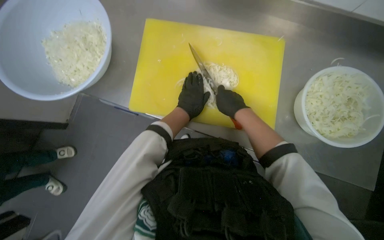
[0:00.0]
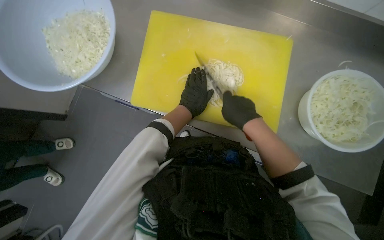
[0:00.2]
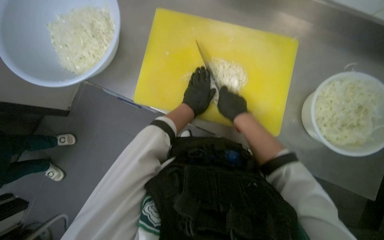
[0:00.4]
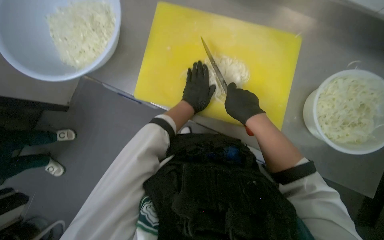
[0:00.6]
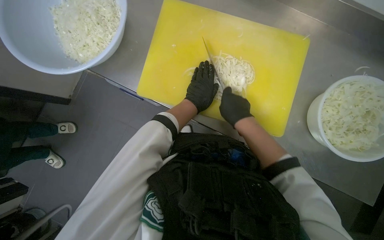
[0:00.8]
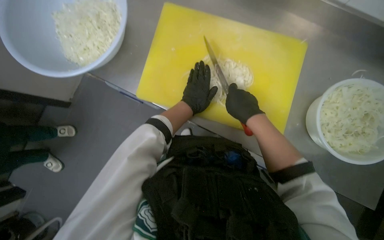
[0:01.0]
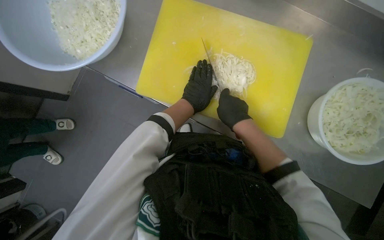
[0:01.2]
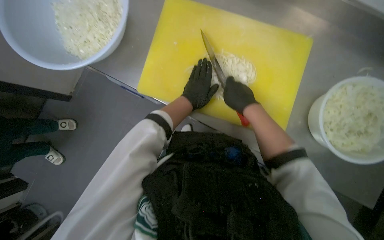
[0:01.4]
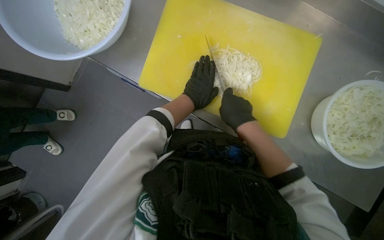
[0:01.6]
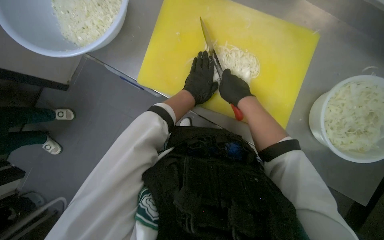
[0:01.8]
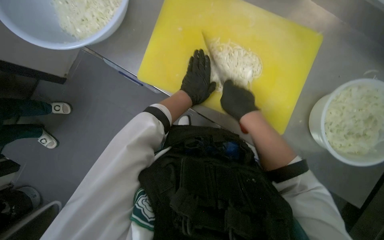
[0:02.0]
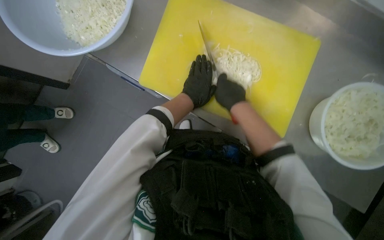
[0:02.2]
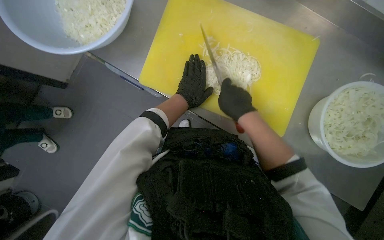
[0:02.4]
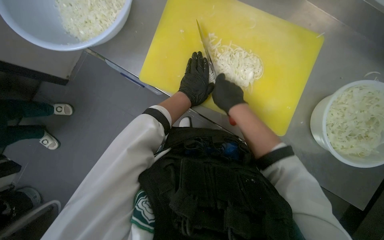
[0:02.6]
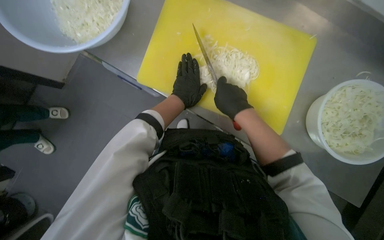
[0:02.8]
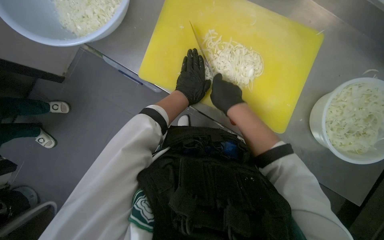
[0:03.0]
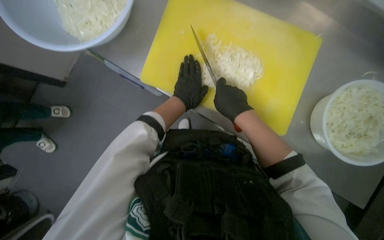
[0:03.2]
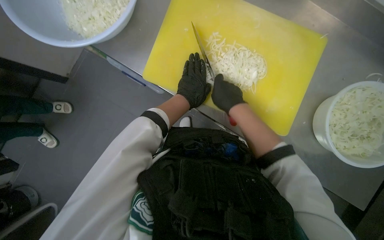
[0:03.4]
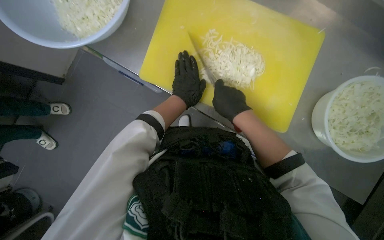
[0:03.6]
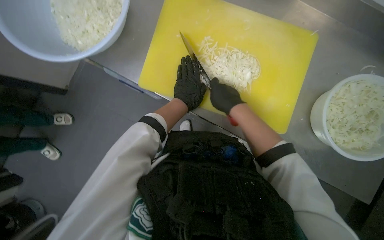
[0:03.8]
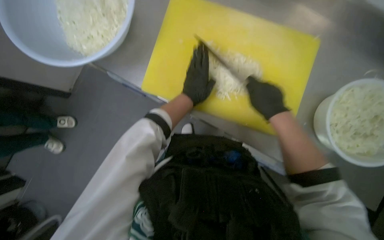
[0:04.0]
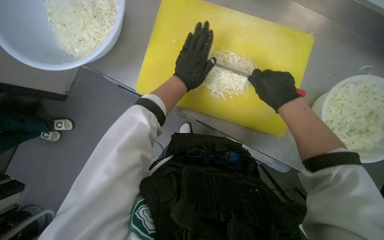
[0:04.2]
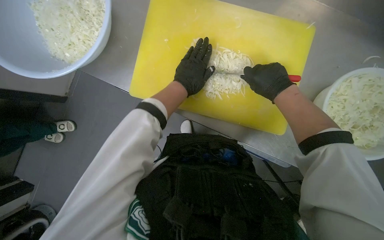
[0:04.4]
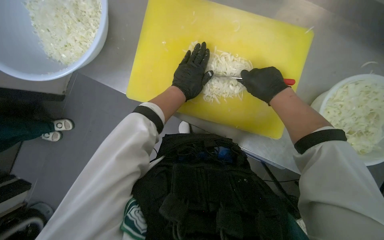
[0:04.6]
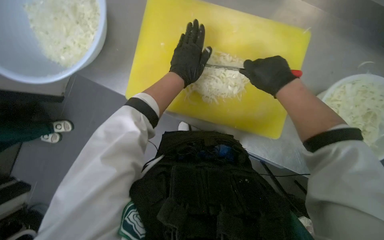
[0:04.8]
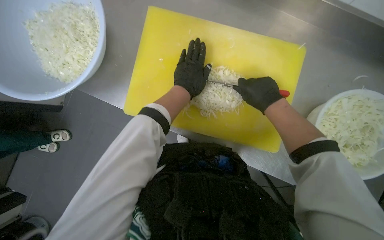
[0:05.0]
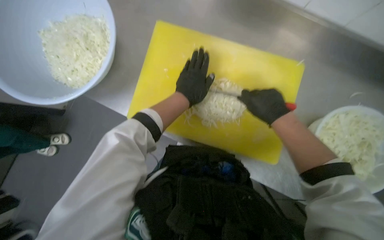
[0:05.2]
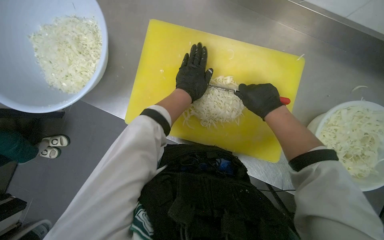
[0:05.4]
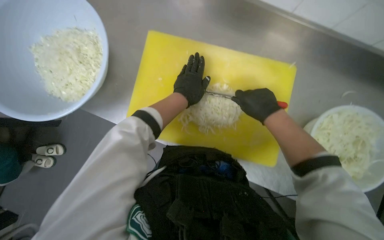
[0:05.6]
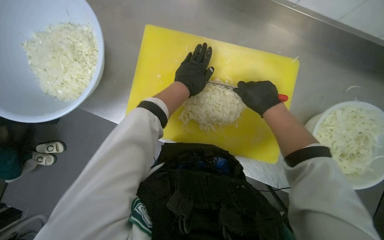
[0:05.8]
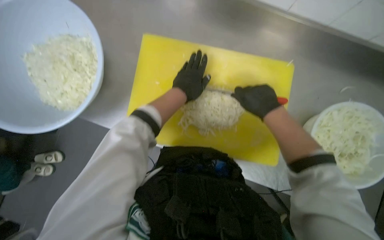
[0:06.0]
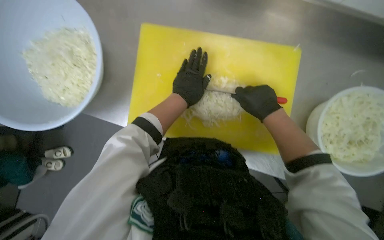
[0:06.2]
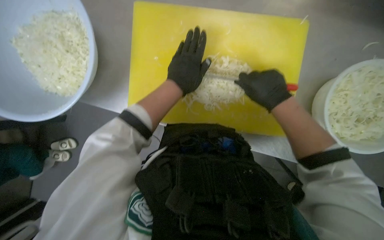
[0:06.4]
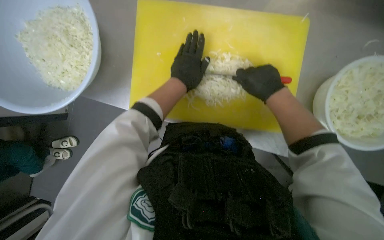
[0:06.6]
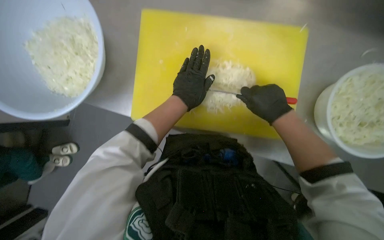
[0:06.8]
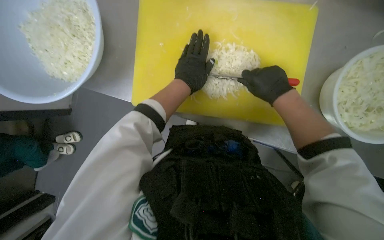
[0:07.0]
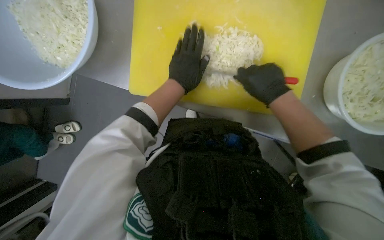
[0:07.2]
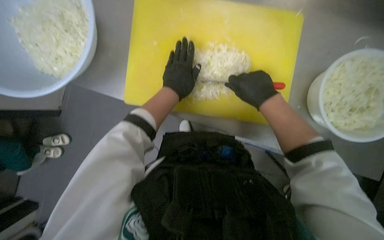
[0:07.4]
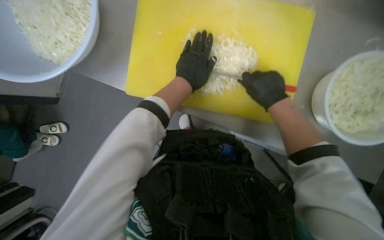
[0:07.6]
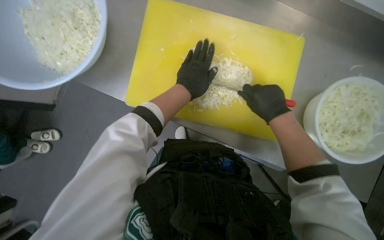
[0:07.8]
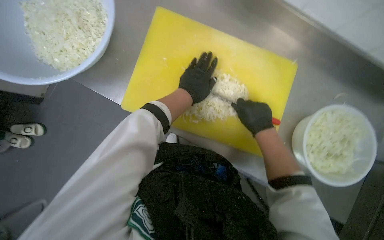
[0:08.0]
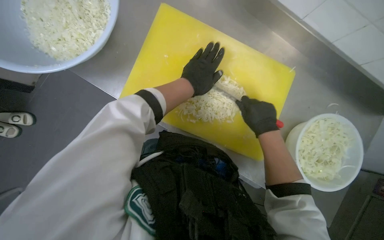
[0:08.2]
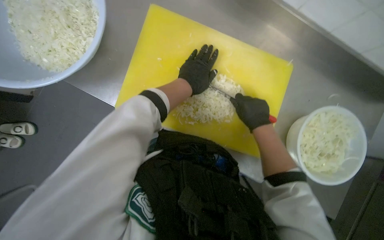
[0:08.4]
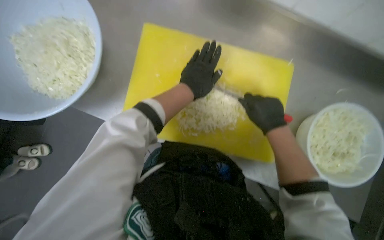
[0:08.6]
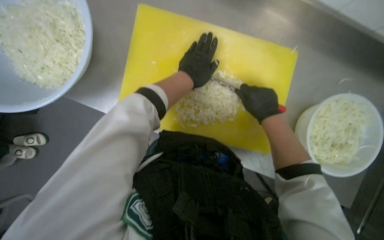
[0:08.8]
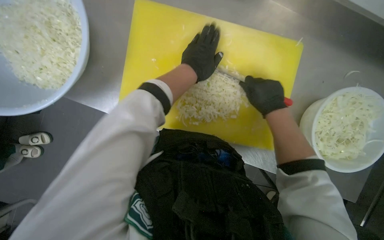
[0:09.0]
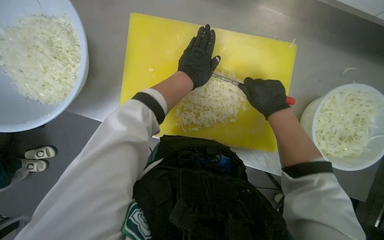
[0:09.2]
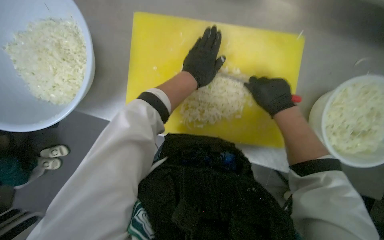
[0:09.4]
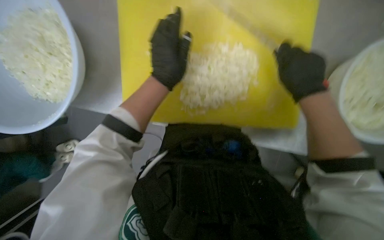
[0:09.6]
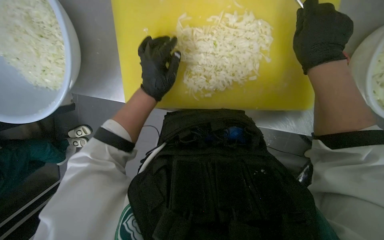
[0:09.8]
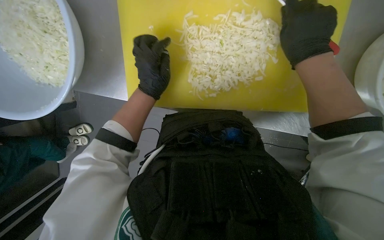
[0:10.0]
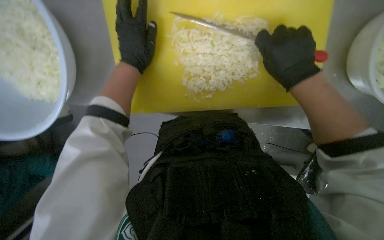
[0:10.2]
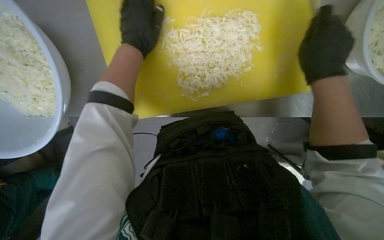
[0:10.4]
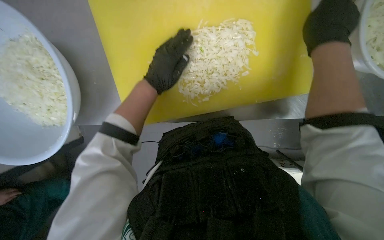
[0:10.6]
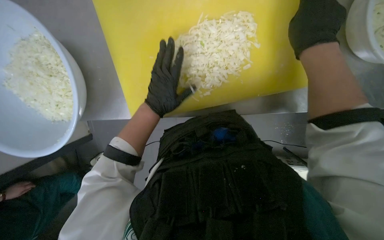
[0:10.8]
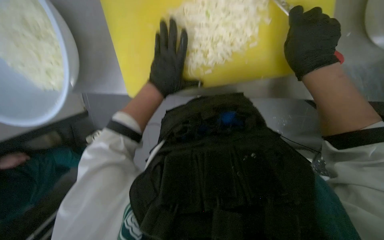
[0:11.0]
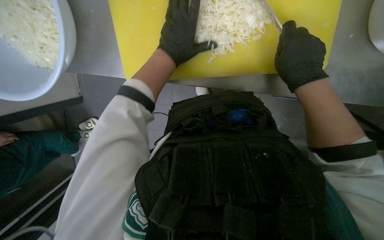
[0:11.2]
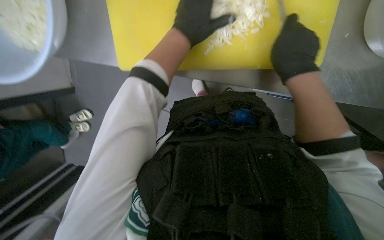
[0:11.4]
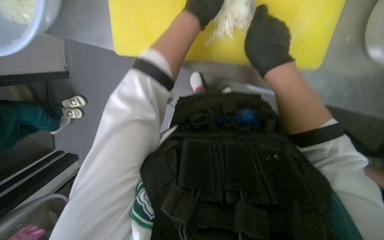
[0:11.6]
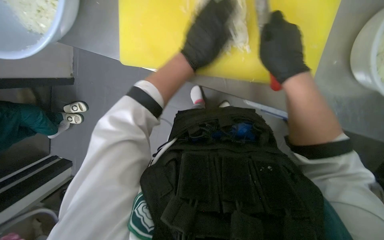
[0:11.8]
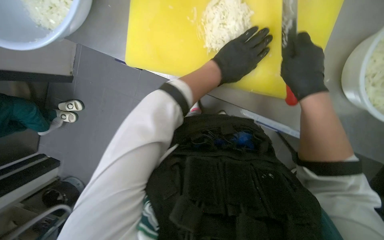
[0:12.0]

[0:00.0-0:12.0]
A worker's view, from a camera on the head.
Job: preparing food.
The whole recording: Chopping onions. The worker chops another piece of onion on the yellow cutting board.
0:00.0 to 0:01.6: The hands make small movements and keep their place.
0:01.6 to 0:03.0: The hands work in one place, with small movements.
0:03.0 to 0:04.4: The right hand heads to the right, covering about 15 cm.
0:09.0 to 0:10.4: The view tips downward by roughly 15 degrees. The left hand moves to the left, about 10 cm.
0:10.4 to 0:12.0: The left hand moves to the right, approximately 15 cm.

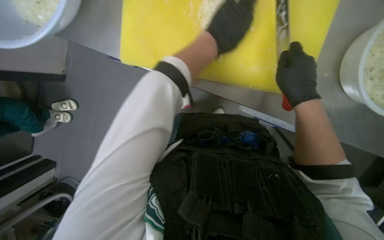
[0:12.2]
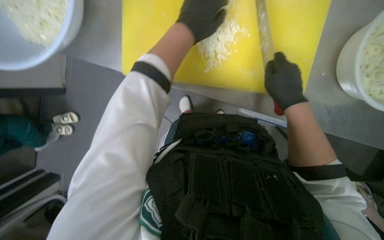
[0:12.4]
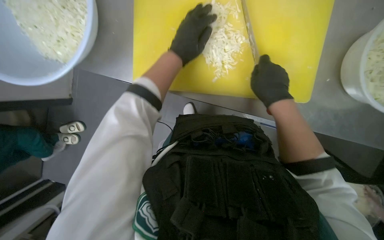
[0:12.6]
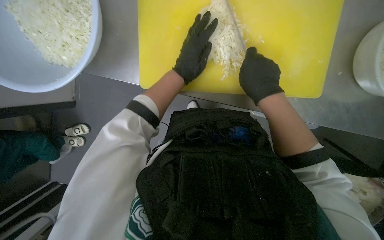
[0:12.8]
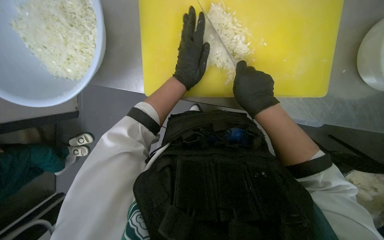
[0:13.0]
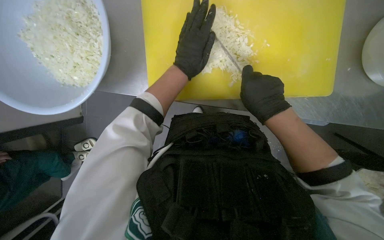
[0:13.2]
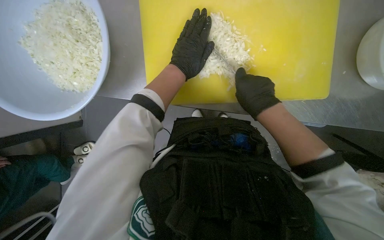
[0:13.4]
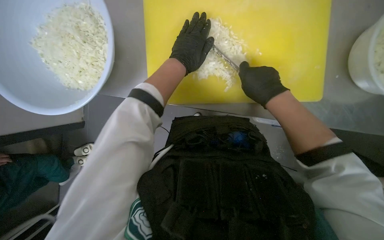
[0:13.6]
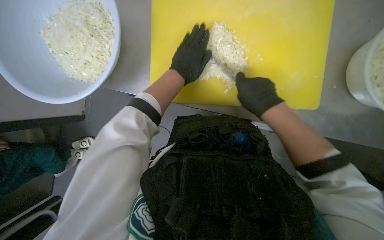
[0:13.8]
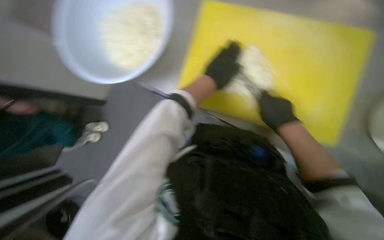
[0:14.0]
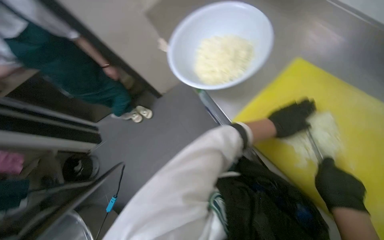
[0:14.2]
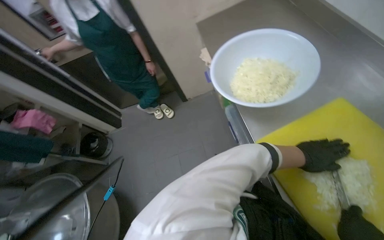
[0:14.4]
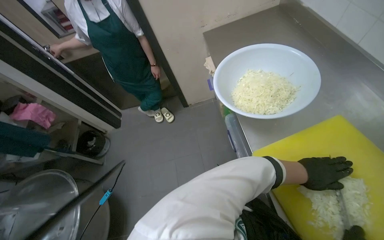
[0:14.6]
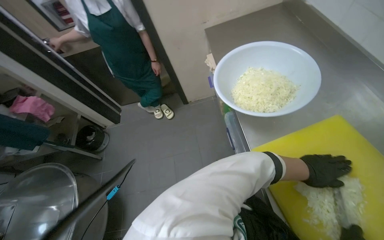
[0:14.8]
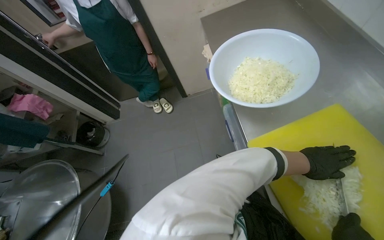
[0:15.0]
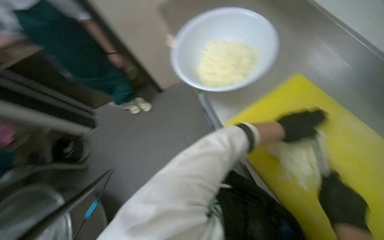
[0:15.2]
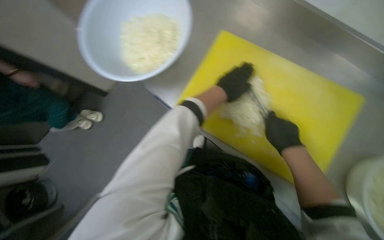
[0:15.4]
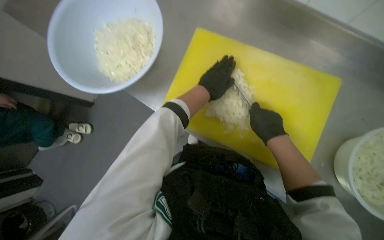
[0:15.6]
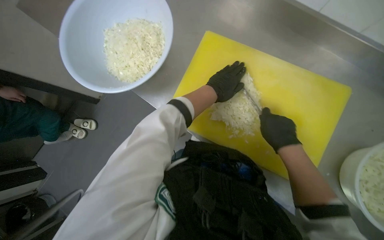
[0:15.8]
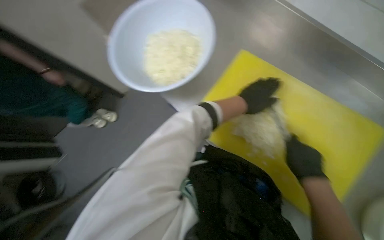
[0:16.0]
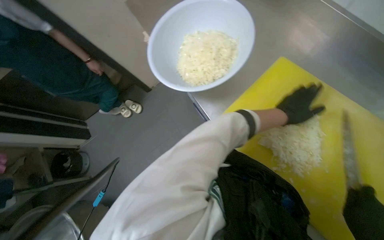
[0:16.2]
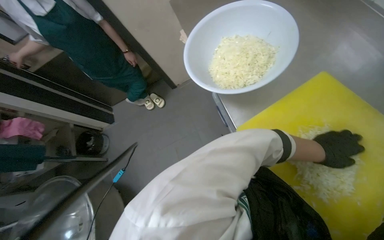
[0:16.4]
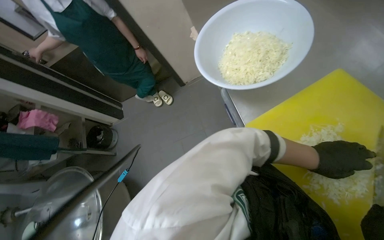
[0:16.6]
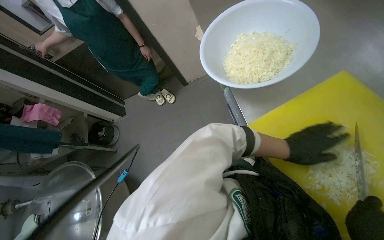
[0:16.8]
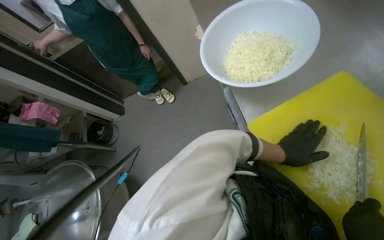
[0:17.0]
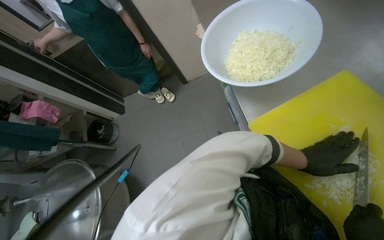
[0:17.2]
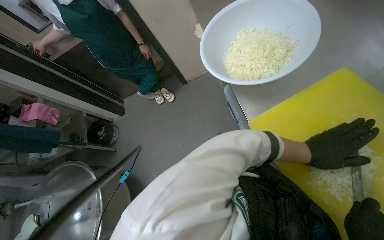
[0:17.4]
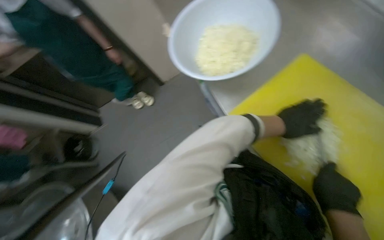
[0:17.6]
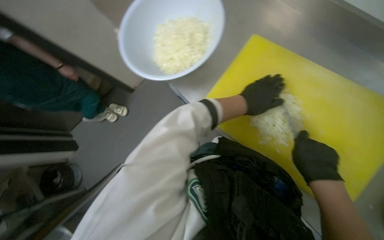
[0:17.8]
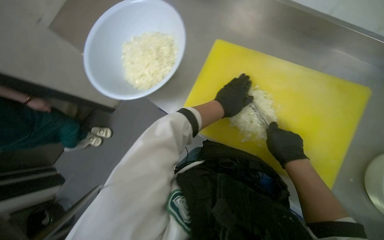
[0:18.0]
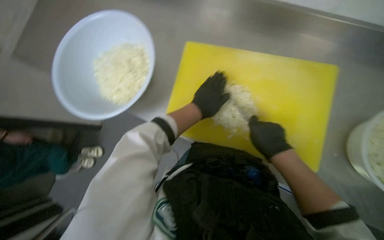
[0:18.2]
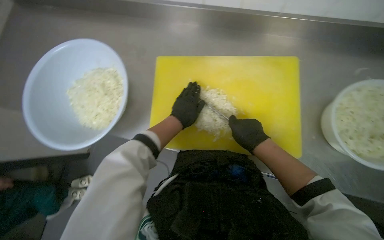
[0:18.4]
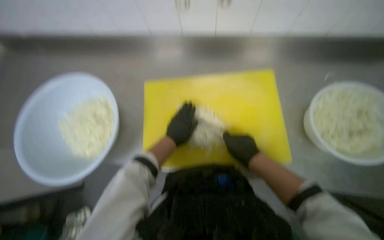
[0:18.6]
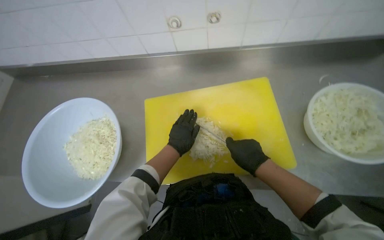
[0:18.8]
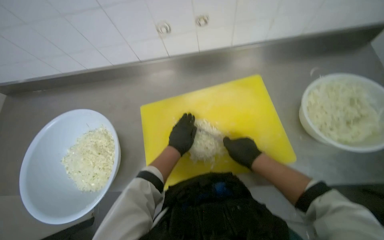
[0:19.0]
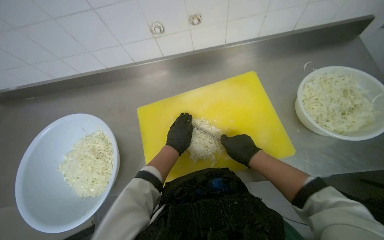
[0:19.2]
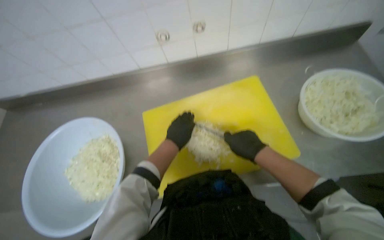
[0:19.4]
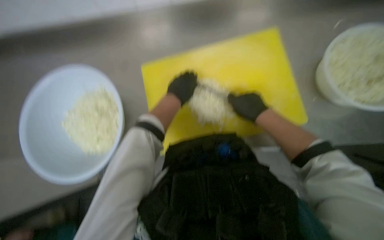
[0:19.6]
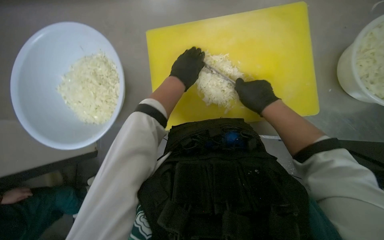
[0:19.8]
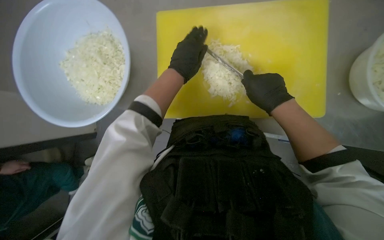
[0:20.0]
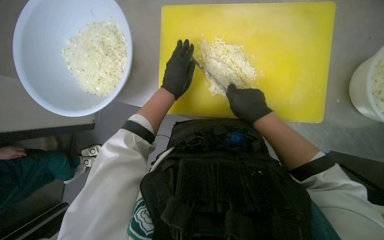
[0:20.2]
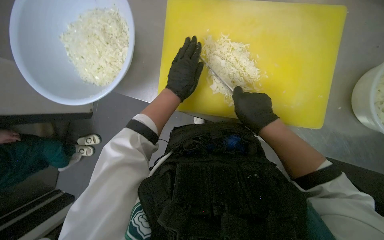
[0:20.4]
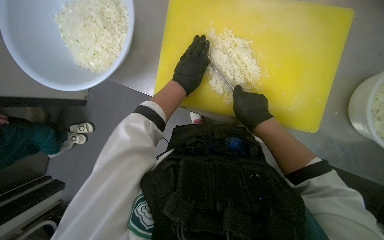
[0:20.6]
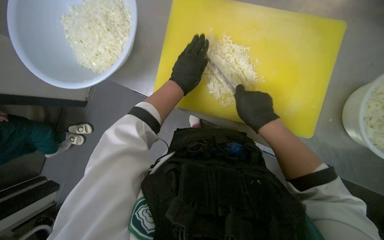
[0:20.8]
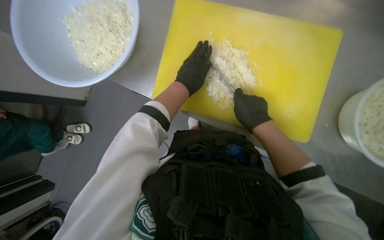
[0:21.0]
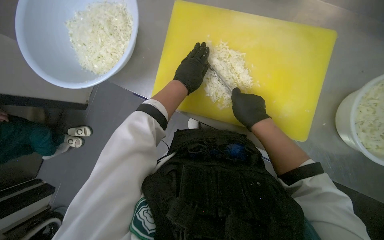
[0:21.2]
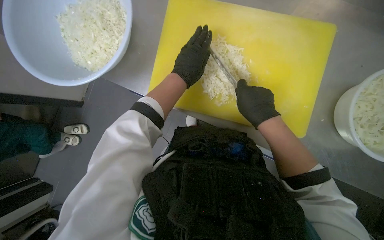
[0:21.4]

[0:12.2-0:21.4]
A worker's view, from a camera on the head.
Job: preparing food.
The whole recording: Chopping onions. The worker chops another piece of onion on the yellow cutting board.
0:12.2 to 0:13.8: The camera pitches upward, by about 10 degrees.
0:13.8 to 0:15.2: The scene turns some 30 degrees clockwise in the picture.
0:16.8 to 0:18.4: The wearer's head swings roughly 60 degrees to the right.
